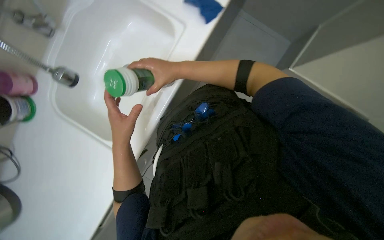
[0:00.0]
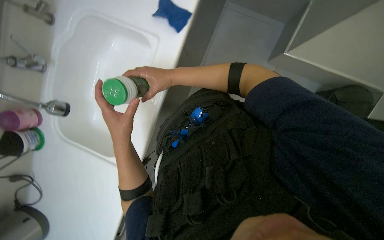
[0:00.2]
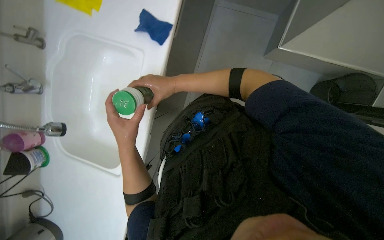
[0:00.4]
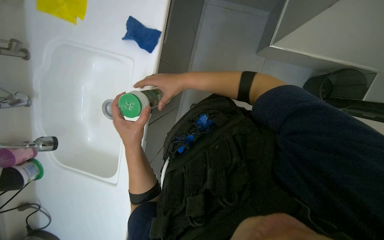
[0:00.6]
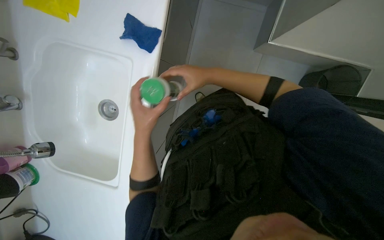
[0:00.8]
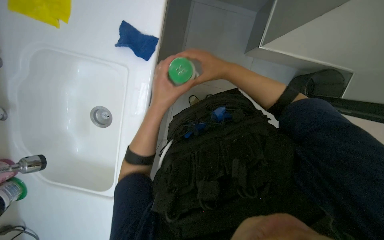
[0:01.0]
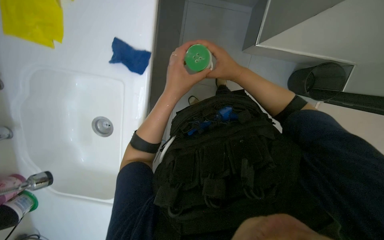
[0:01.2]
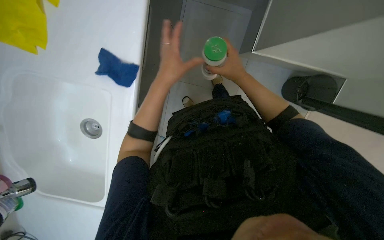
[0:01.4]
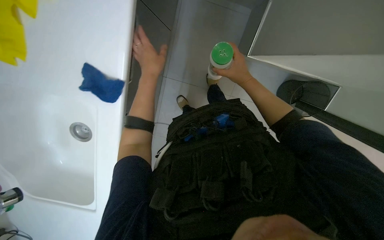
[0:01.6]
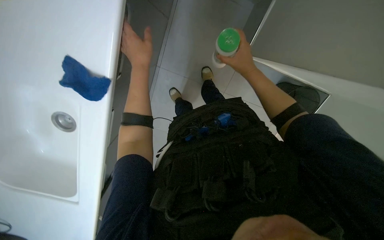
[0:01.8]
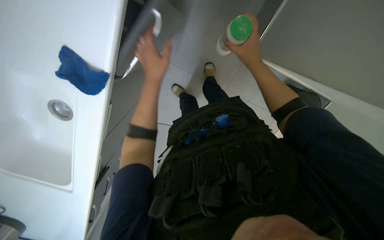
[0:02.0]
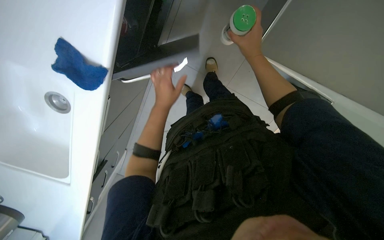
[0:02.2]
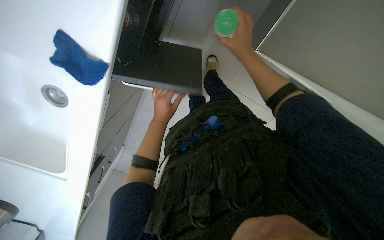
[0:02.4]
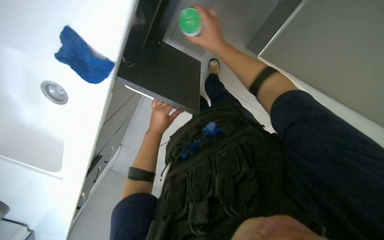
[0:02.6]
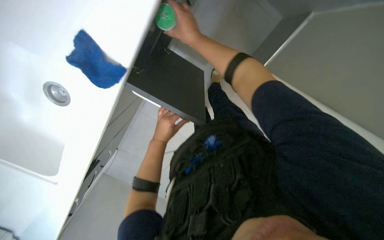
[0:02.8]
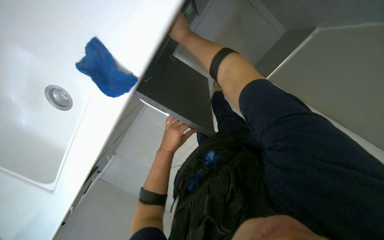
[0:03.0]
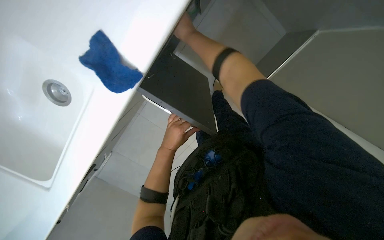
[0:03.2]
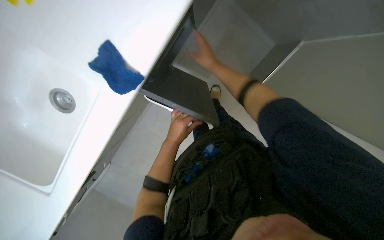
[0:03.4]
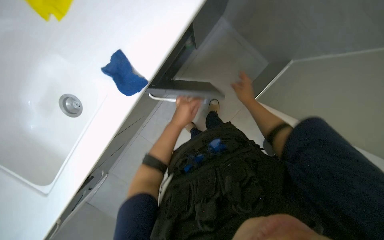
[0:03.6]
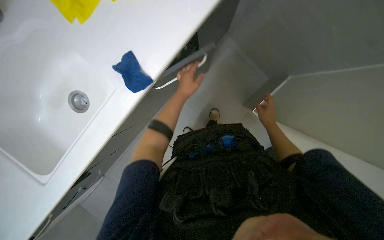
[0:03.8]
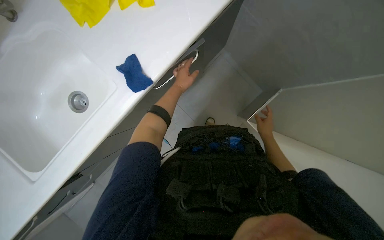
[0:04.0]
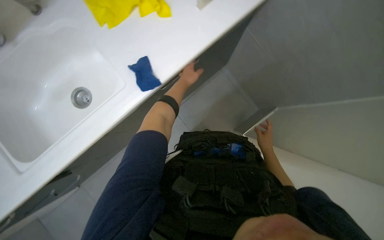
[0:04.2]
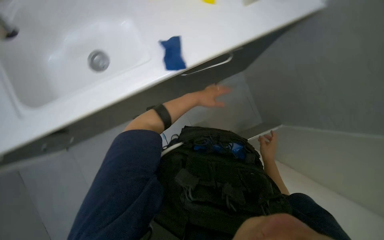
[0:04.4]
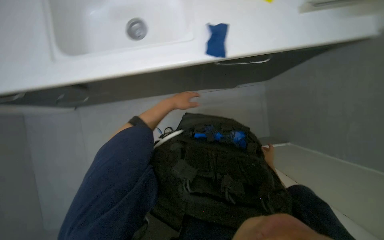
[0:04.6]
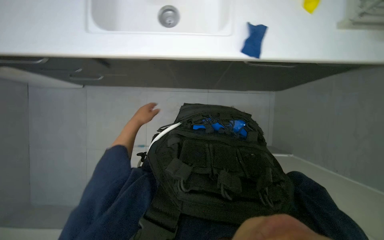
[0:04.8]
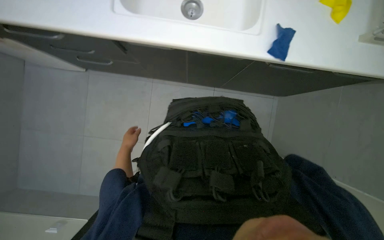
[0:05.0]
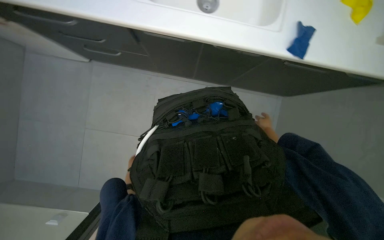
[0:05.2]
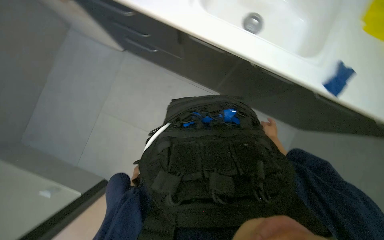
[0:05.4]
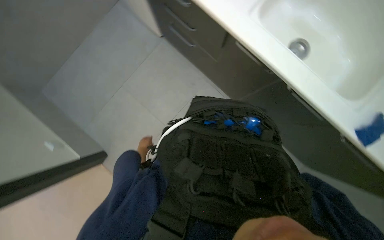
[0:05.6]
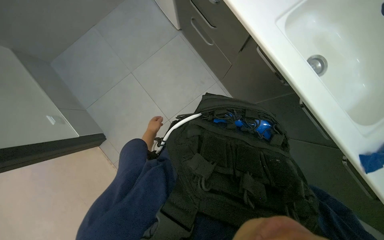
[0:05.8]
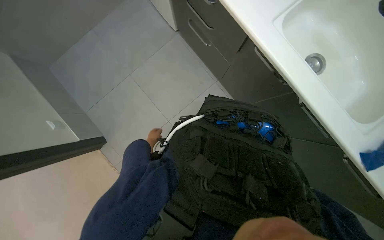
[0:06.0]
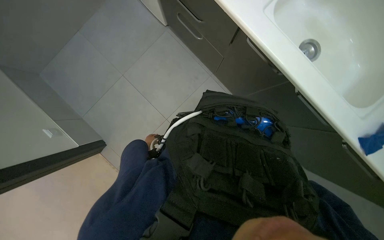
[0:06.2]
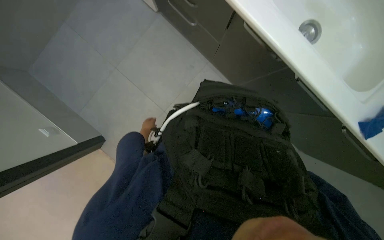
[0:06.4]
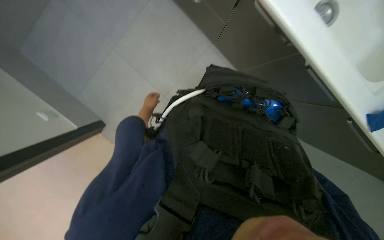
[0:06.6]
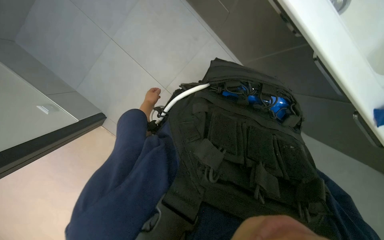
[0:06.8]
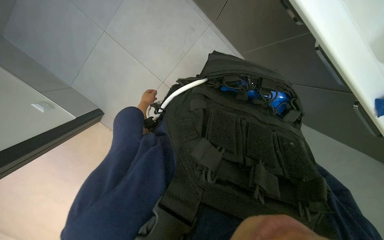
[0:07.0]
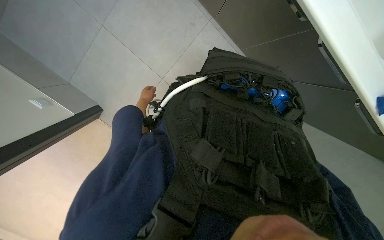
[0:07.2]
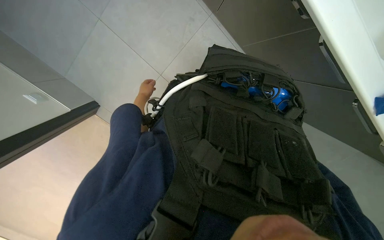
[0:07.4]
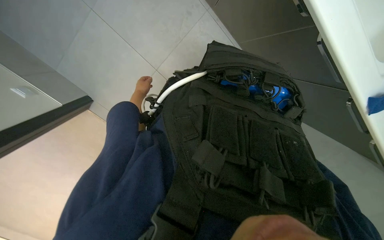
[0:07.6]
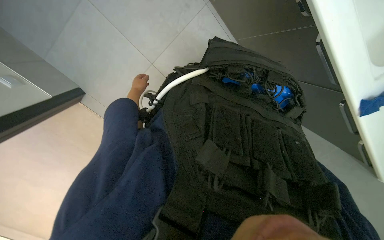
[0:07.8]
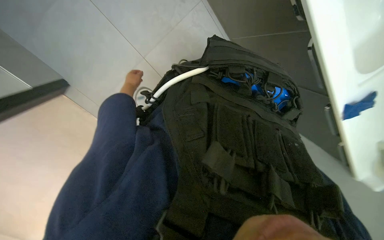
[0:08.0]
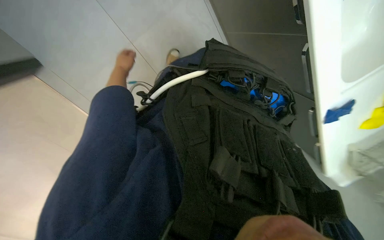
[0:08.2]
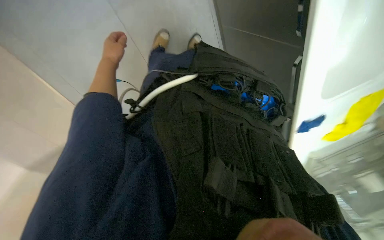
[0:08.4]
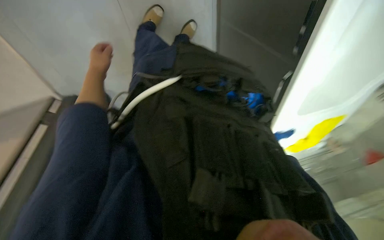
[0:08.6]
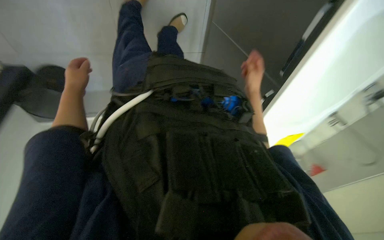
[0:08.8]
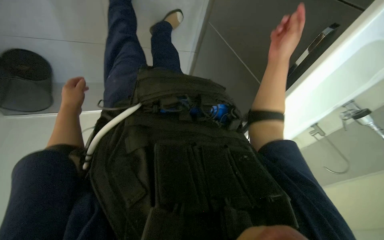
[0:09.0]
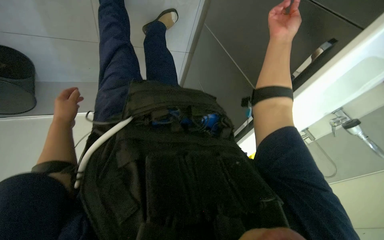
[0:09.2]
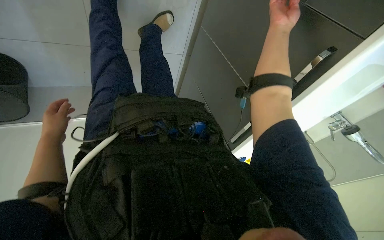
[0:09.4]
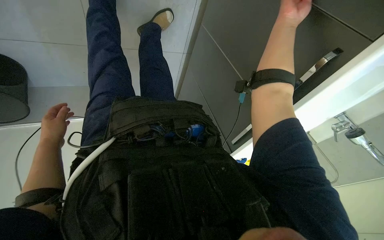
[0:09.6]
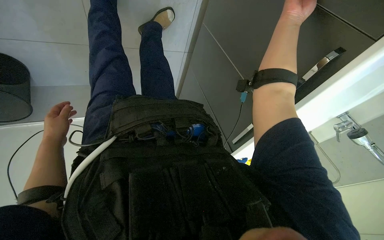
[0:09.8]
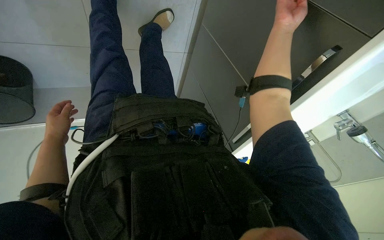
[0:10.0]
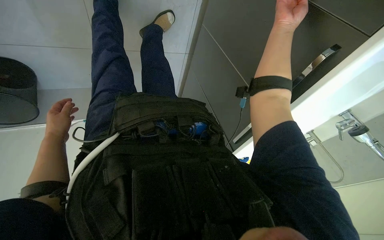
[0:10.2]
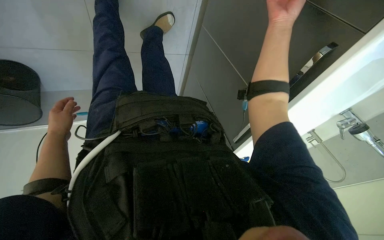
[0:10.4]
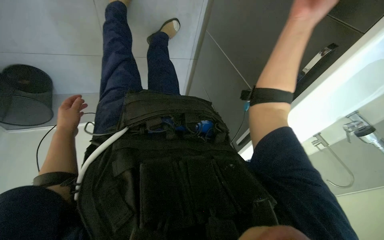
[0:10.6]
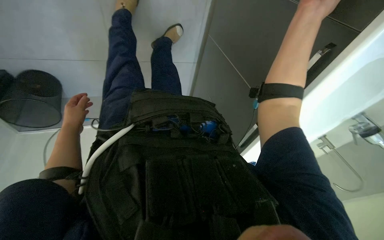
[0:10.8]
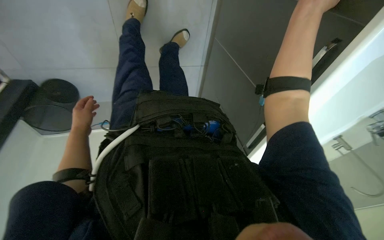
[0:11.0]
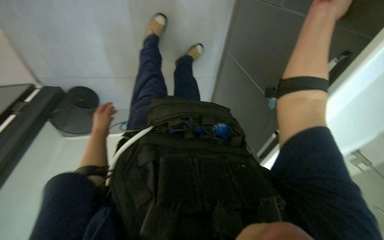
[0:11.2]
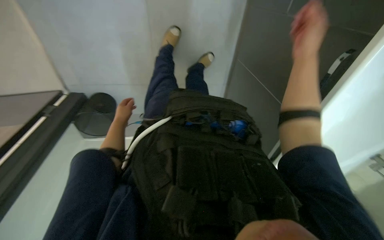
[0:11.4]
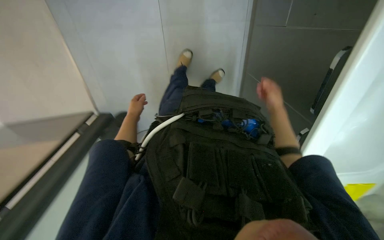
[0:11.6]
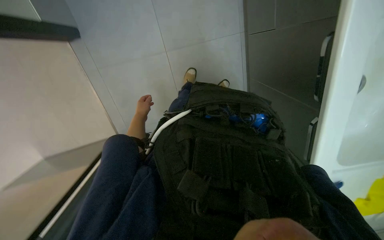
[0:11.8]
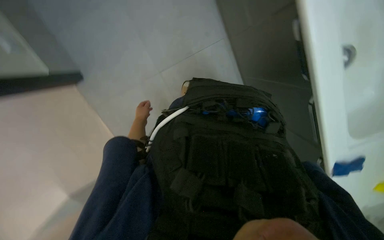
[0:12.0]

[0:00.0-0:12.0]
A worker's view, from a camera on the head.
Job: cleaning kitchen.
The whole recording: Cleaning kitchen sink. The worker scrubs the kitchen sink with a sponge, rinses it, and applies cleaner.
0:00.0 to 0:01.6: The right hand heads to the right, covering approximately 35 cm. Meanwhile the left hand goes roughly 35 cm up the picture.
0:01.6 to 0:03.0: The left hand is displaced down the picture by some 20 cm, while the right hand is displaced to the left and up the picture by roughly 35 cm.
0:03.0 to 0:04.4: The view tips upward by about 25 degrees. Everything in view rotates some 25 degrees clockwise.
0:04.4 to 0:06.0: The head turns to the left by approximately 65 degrees.
0:06.0 to 0:07.6: The view tilts about 20 degrees downward.
0:07.6 to 0:09.0: The head turns to the right by approximately 20 degrees. The left hand moves nearer to the camera, approximately 10 cm.
0:09.0 to 0:10.4: The right hand travels up the picture and nearer to the camera by some 15 cm.
0:10.4 to 0:12.0: The view pans to the left by approximately 25 degrees. The camera pitches upward, by approximately 30 degrees.

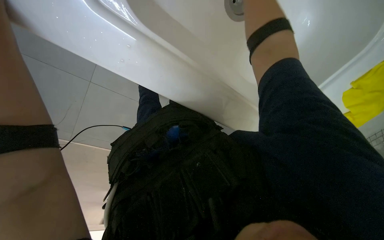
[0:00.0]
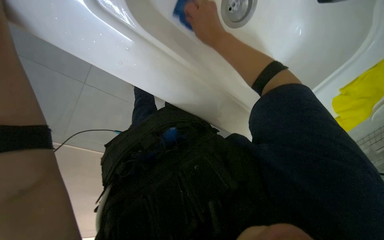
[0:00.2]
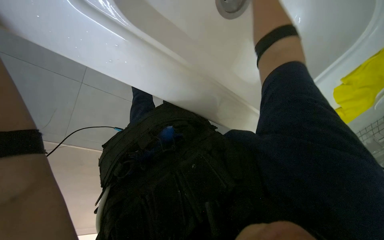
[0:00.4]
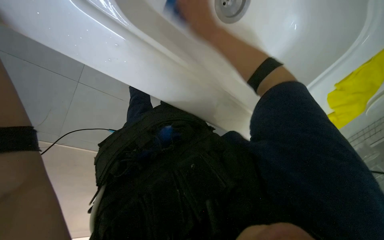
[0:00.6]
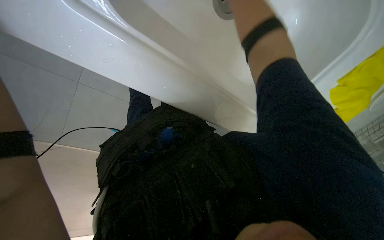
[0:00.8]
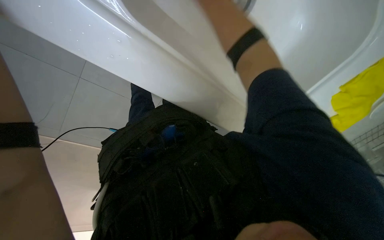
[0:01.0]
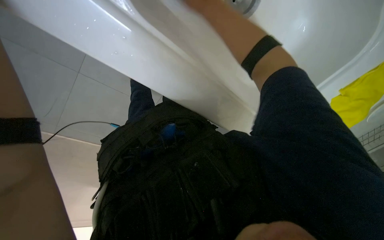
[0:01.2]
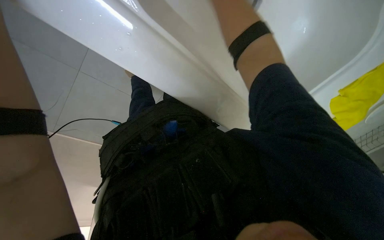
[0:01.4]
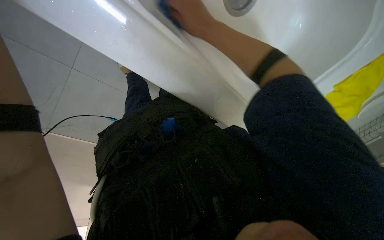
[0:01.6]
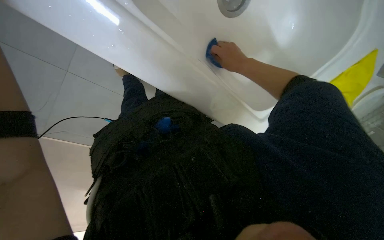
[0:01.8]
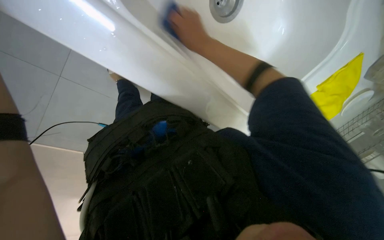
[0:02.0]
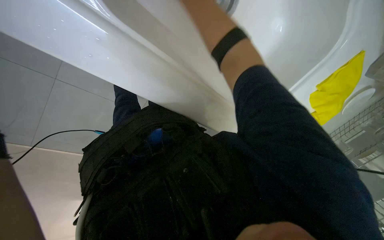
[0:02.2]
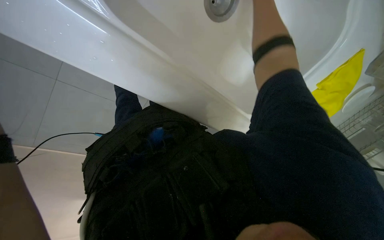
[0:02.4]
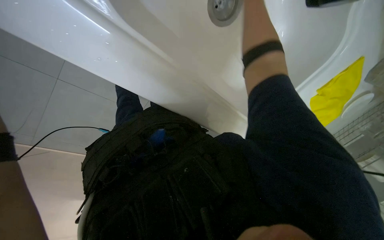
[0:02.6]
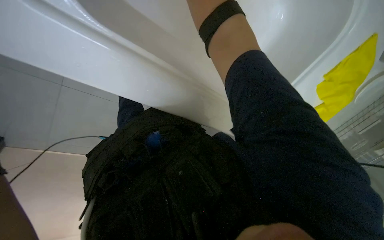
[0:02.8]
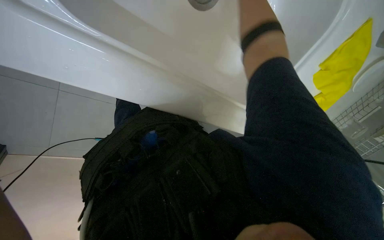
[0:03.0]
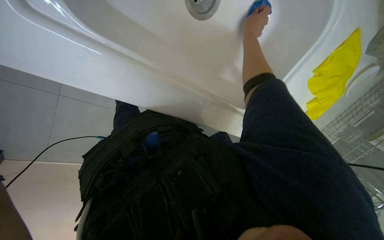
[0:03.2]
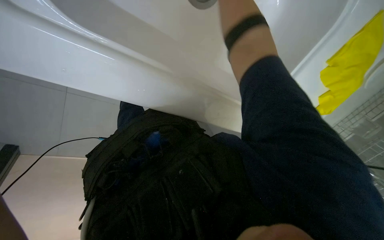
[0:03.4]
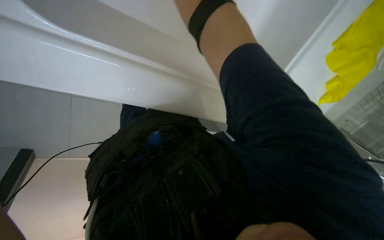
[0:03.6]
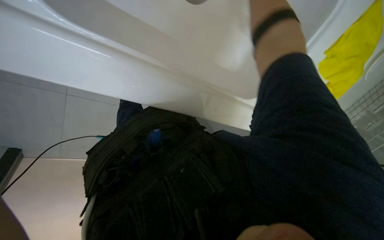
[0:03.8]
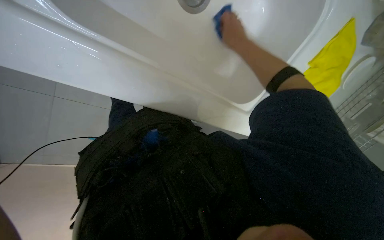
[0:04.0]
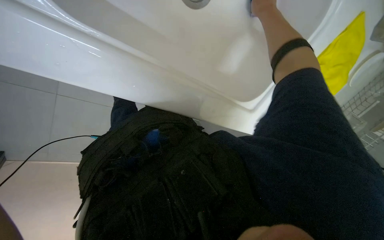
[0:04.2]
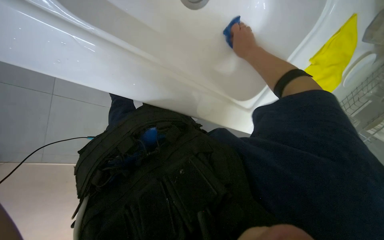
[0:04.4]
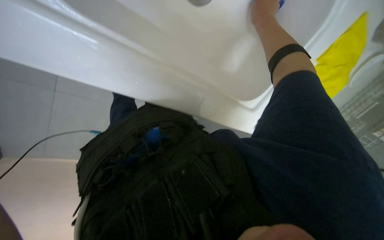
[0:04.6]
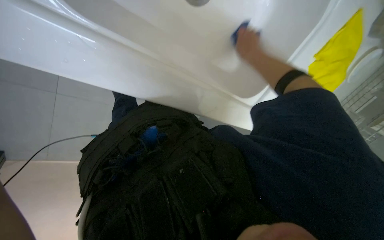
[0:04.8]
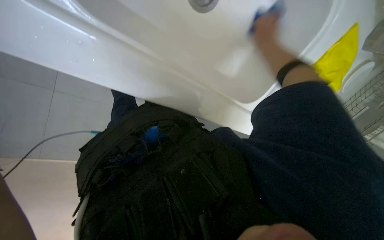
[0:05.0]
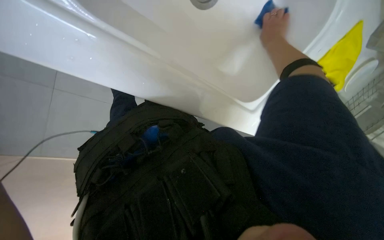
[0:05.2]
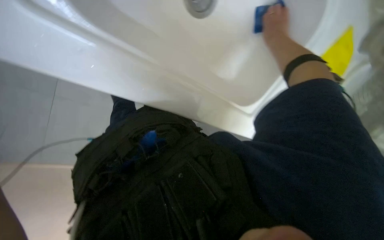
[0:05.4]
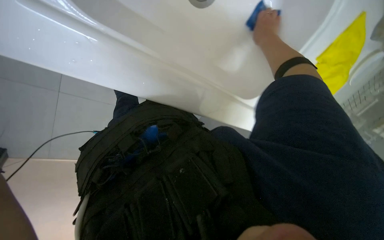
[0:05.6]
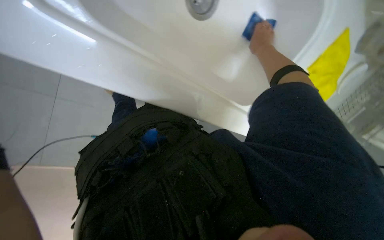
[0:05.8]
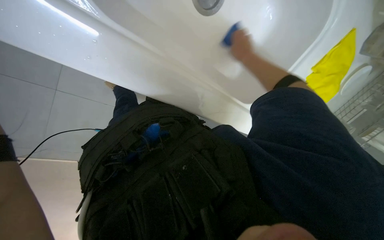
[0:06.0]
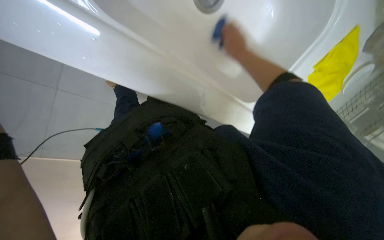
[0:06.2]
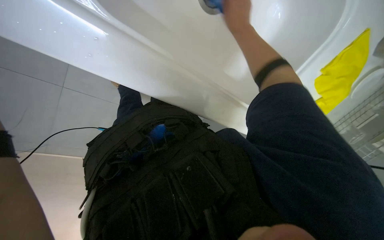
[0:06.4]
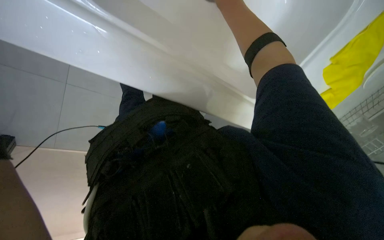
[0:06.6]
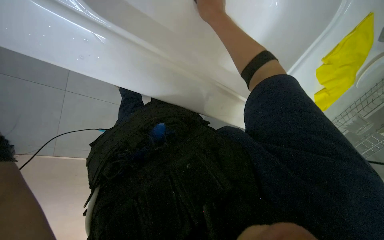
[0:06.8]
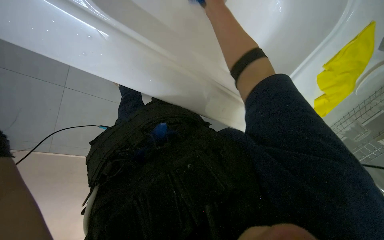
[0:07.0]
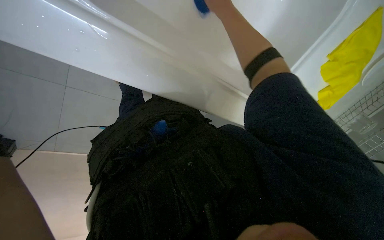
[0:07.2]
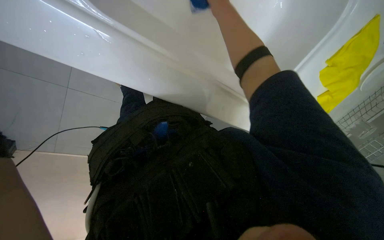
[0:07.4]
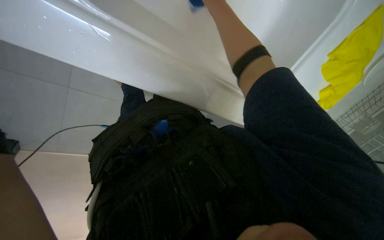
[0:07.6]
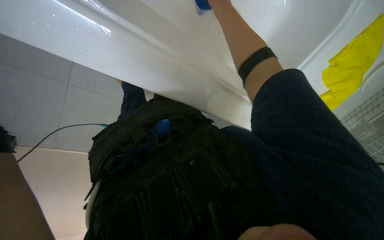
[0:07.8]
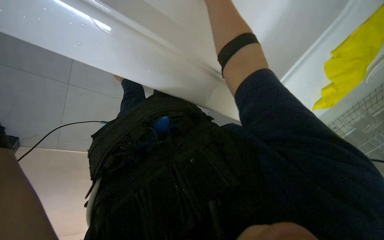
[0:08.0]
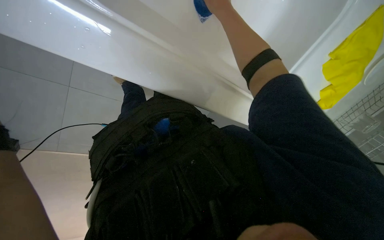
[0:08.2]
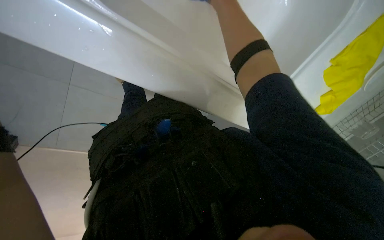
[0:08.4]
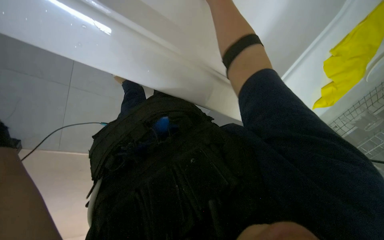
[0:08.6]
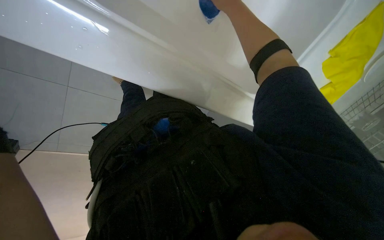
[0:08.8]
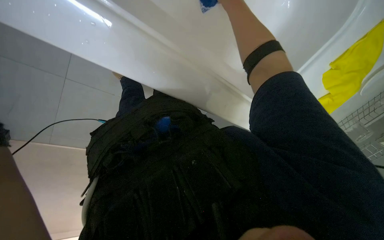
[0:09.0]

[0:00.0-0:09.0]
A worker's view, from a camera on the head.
Job: cleaning kitchen.
The whole recording: Cleaning kitchen sink. The worker scrubs the kitchen sink with a sponge, rinses it, and applies cleaner.
0:00.0 to 0:01.6: The right hand goes farther from the camera and returns, approximately 15 cm each way.
0:06.0 to 0:07.6: The right hand moves nearer to the camera and to the left, roughly 20 cm.
